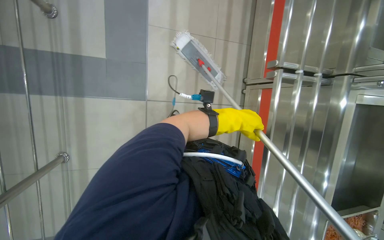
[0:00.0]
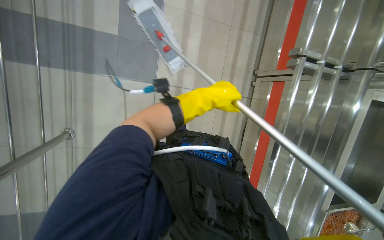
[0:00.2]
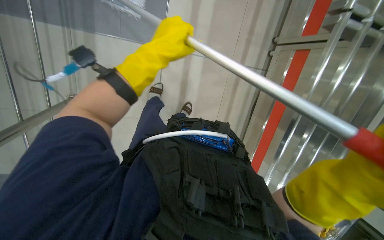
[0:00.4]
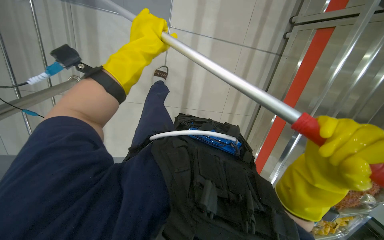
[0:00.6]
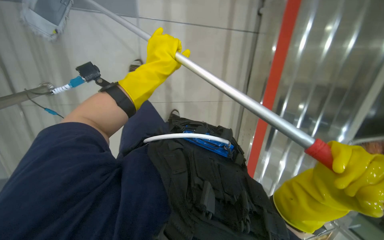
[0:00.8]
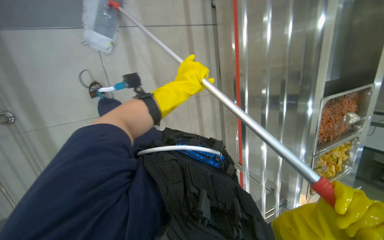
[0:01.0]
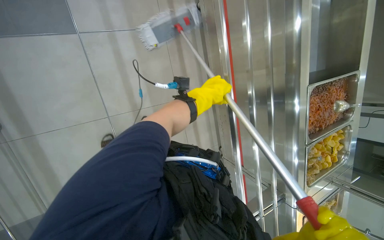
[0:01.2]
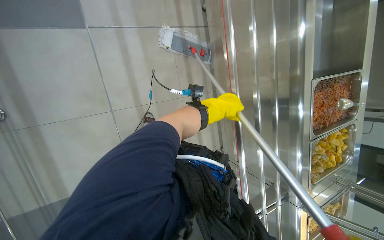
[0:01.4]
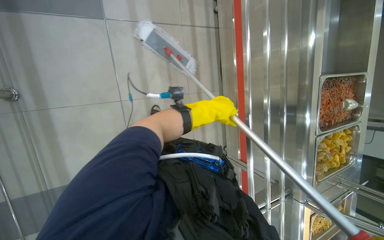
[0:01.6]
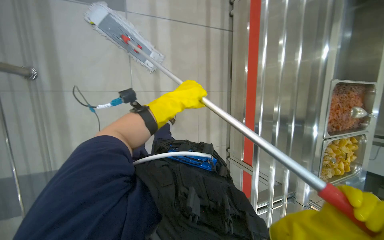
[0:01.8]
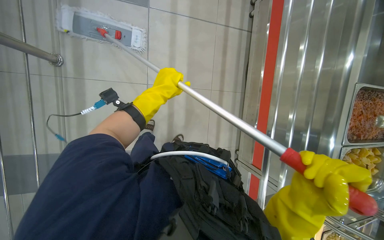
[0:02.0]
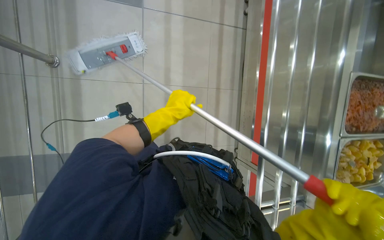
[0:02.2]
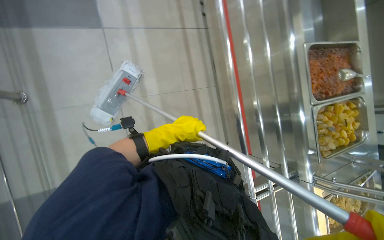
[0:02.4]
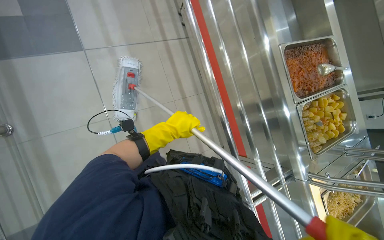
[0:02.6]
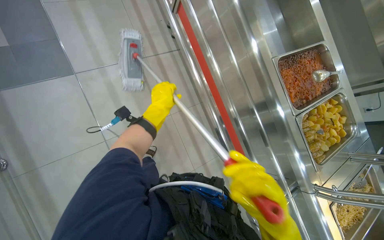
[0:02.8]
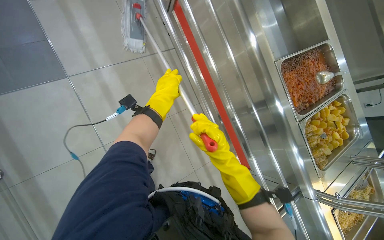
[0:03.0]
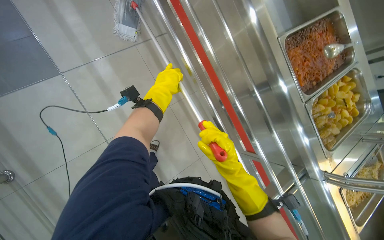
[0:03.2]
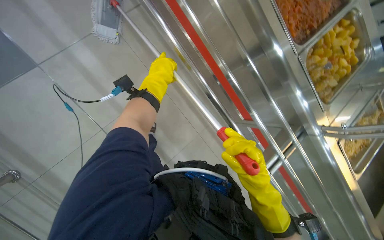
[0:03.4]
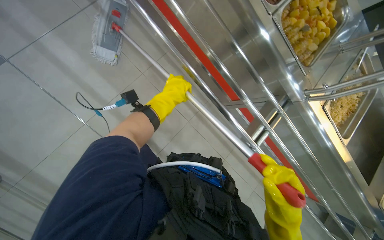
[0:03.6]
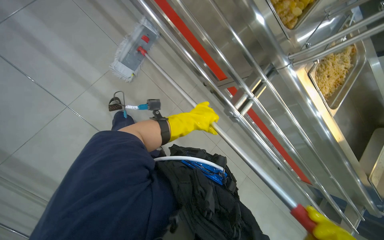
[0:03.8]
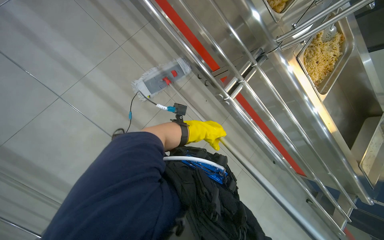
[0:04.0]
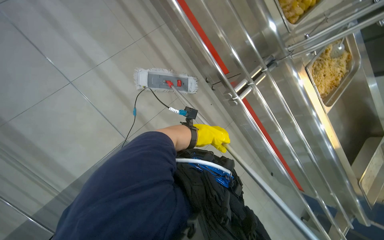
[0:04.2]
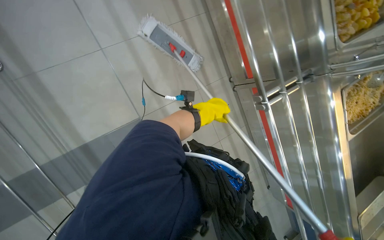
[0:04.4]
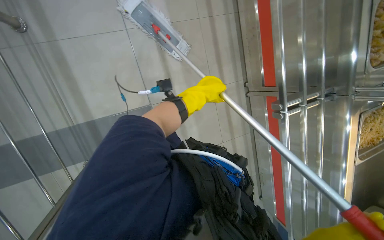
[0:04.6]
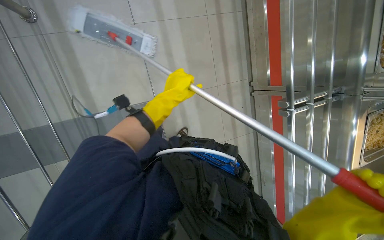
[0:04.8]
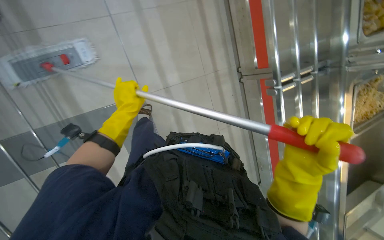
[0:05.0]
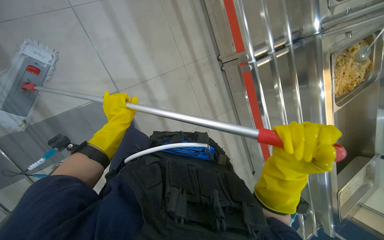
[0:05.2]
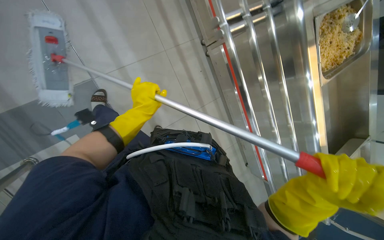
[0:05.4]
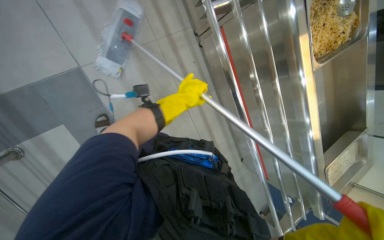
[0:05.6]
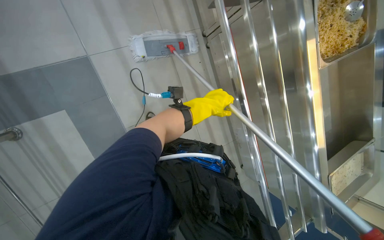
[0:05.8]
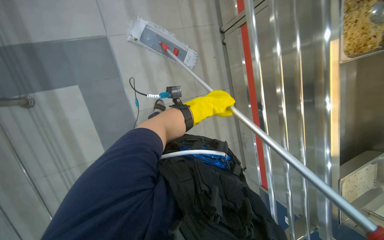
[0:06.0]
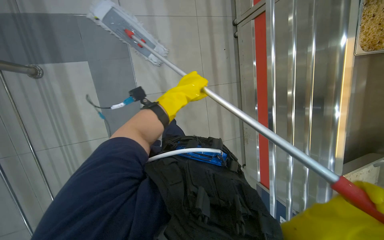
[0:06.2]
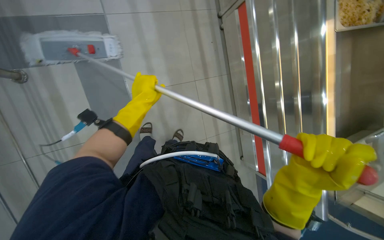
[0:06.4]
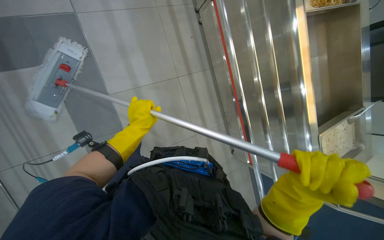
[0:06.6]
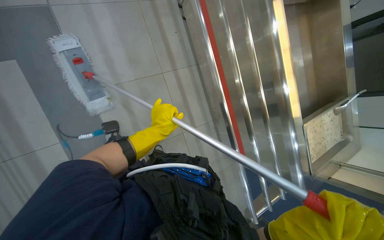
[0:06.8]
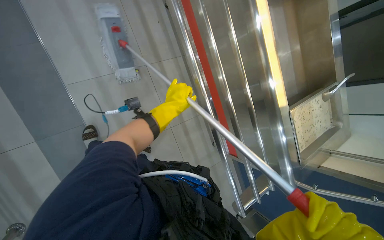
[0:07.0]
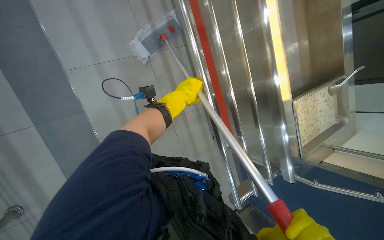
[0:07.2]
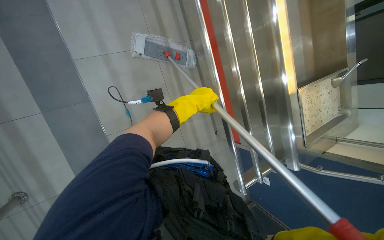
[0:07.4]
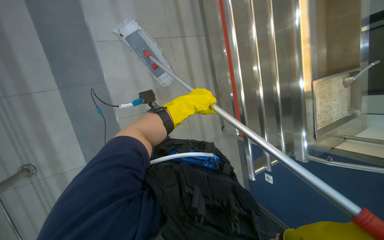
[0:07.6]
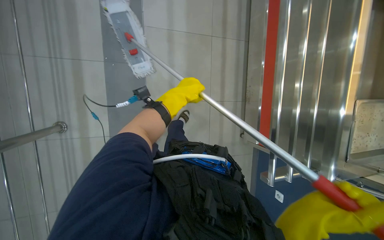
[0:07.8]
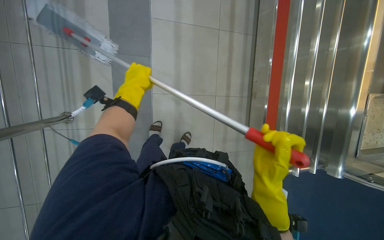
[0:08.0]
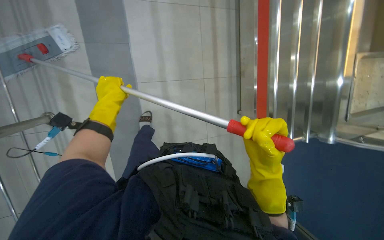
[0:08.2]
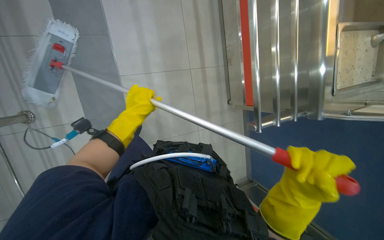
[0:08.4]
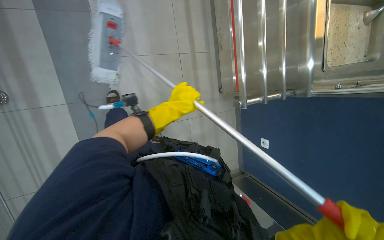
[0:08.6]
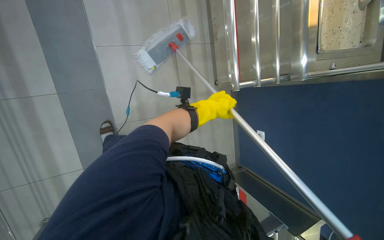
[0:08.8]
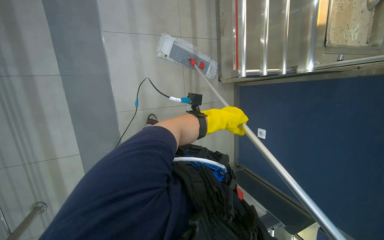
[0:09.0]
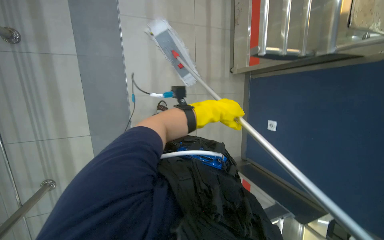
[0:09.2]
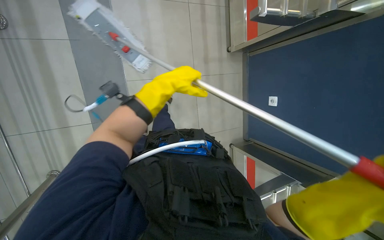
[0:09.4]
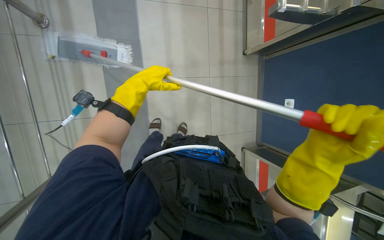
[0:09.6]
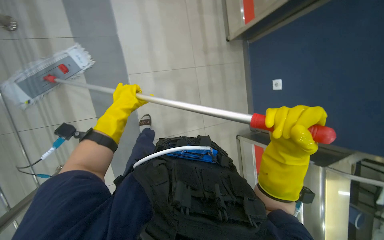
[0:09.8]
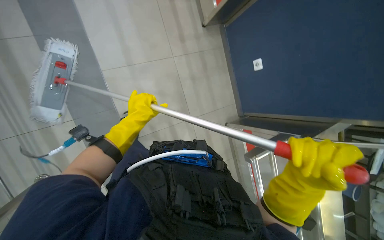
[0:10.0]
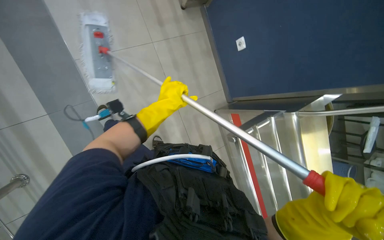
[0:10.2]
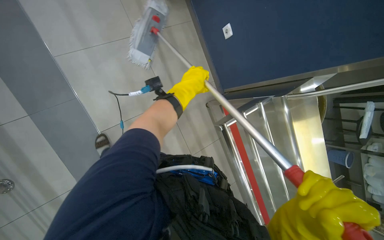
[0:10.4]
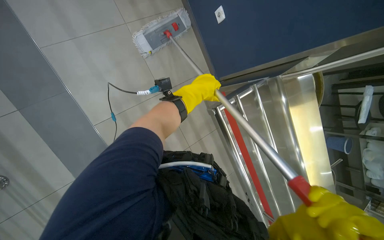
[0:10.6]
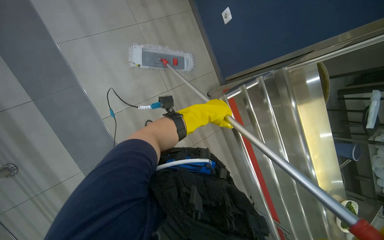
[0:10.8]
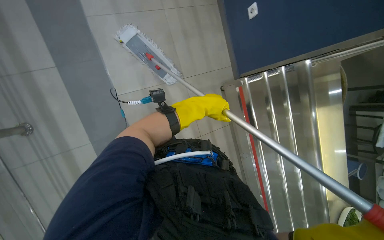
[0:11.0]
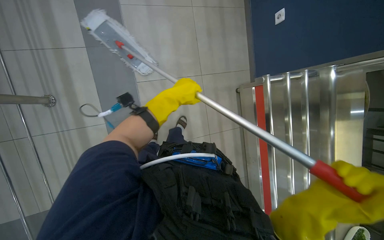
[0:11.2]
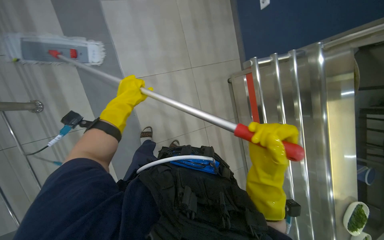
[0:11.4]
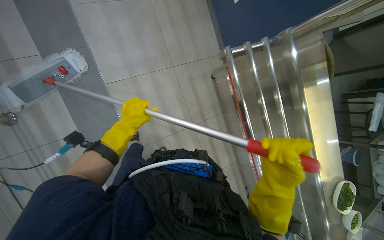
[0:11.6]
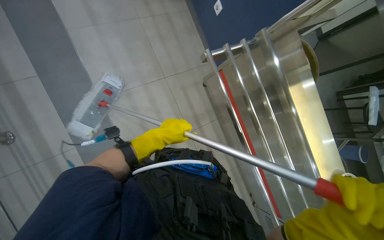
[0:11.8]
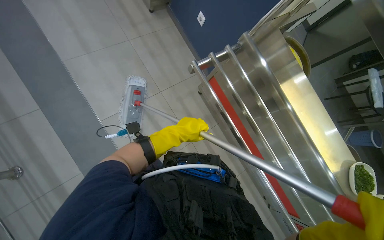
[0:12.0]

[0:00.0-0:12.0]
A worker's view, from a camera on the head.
Job: mopping floor.
The whole recording: Mopping cafeteria floor. The worker mops the cafeteria floor with a mop and bucket.
0:00.0 to 0:01.6: The camera pitches downward, by about 20 degrees. The left hand goes to the left and returns, some 30 cm each way.
0:01.6 to 0:03.0: The left hand travels up the picture by approximately 10 cm.
0:03.0 to 0:04.4: The head travels roughly 40 cm. The view tilts about 15 degrees downward.
0:04.4 to 0:06.0: The view tips downward by roughly 15 degrees. The left hand goes to the left and returns, roughly 30 cm each way.
0:06.0 to 0:07.6: The left hand moves roughly 20 cm to the left and comes back.
0:07.6 to 0:09.0: The view tilts some 15 degrees downward. The left hand heads farther from the camera, covering approximately 10 cm, and reaches some 30 cm to the left, then returns.
0:10.4 to 0:12.0: The left hand goes left and right, some 25 cm each way, reversing 2 times.

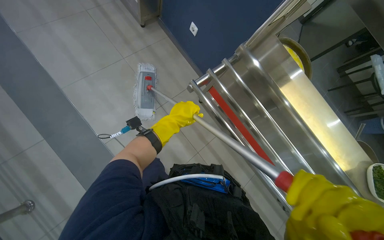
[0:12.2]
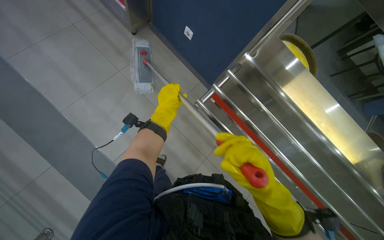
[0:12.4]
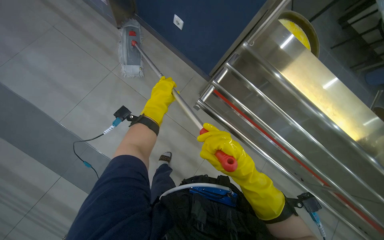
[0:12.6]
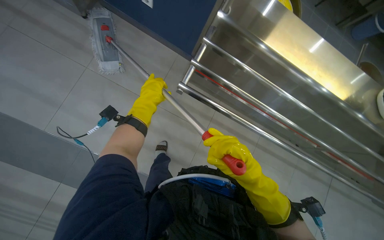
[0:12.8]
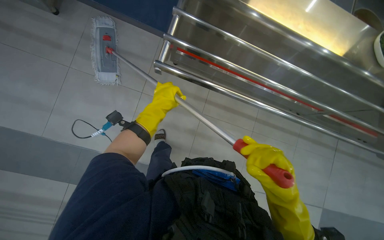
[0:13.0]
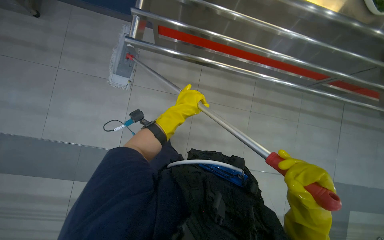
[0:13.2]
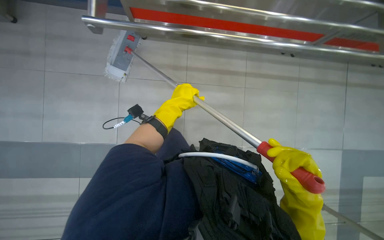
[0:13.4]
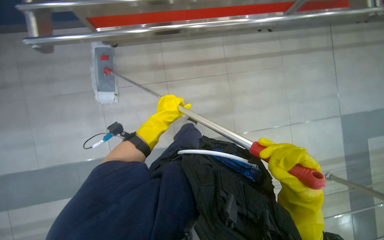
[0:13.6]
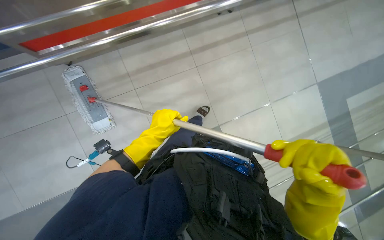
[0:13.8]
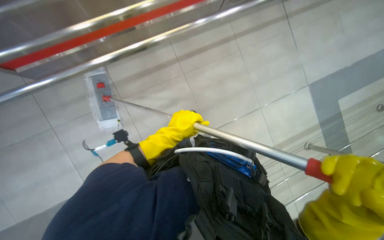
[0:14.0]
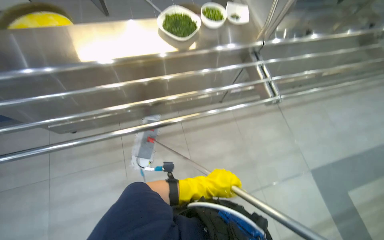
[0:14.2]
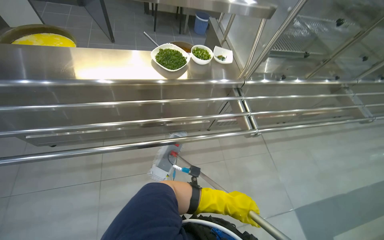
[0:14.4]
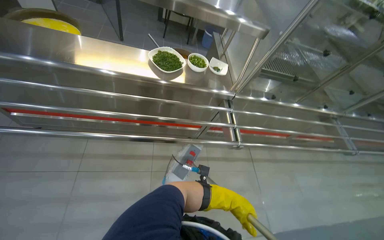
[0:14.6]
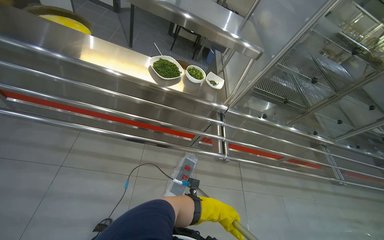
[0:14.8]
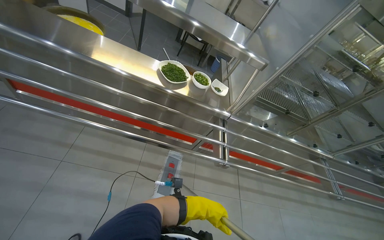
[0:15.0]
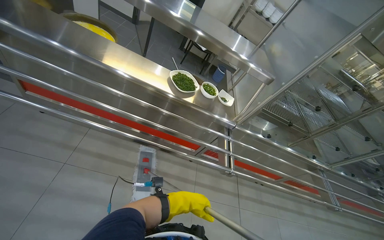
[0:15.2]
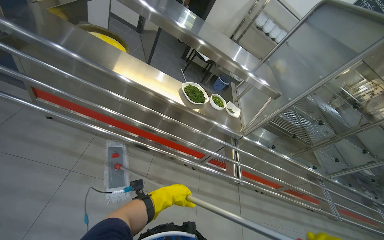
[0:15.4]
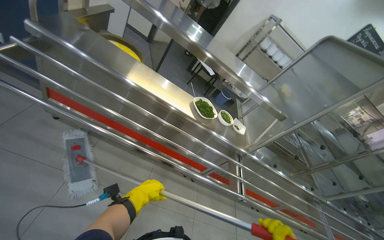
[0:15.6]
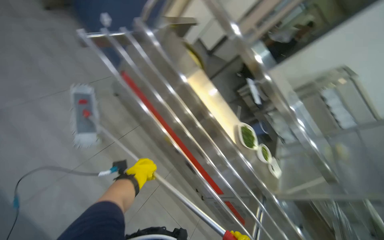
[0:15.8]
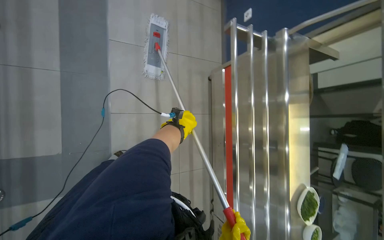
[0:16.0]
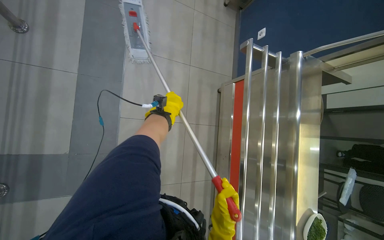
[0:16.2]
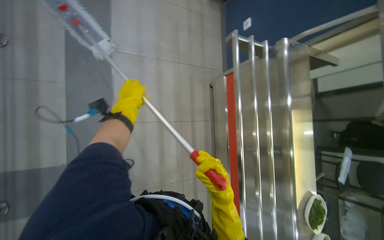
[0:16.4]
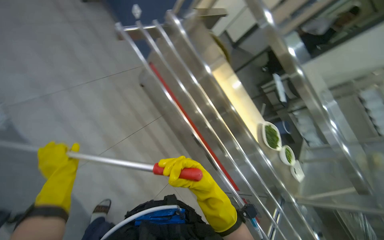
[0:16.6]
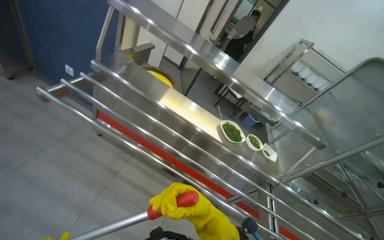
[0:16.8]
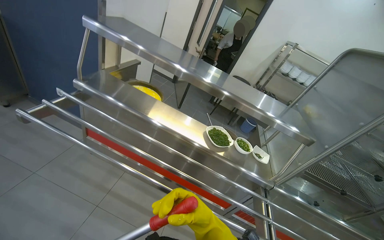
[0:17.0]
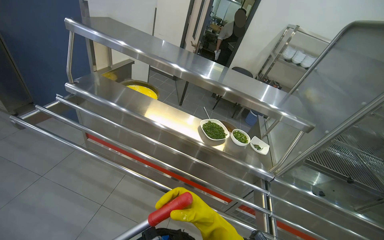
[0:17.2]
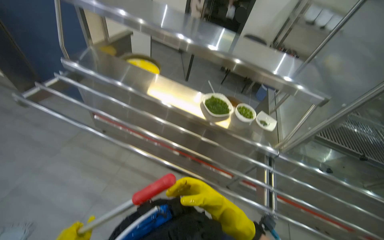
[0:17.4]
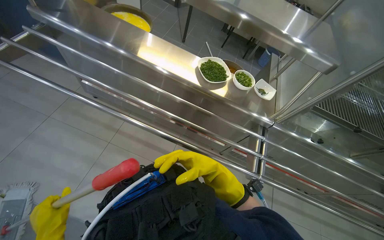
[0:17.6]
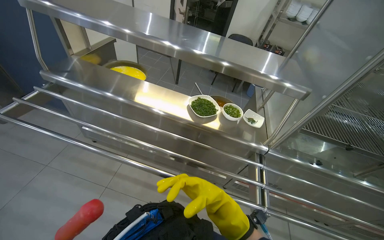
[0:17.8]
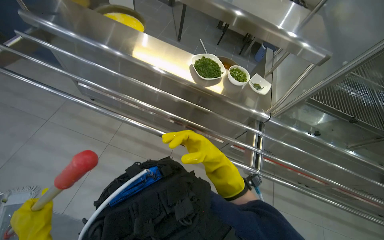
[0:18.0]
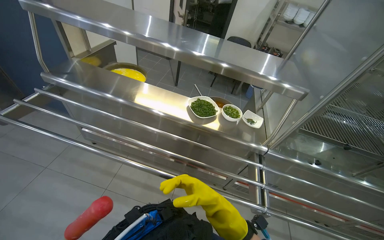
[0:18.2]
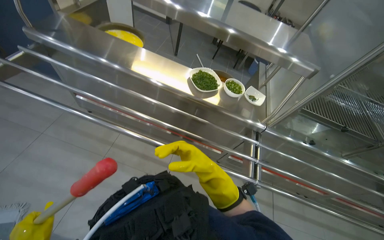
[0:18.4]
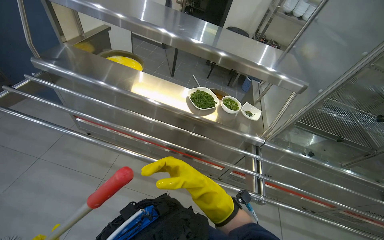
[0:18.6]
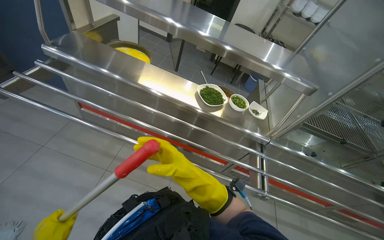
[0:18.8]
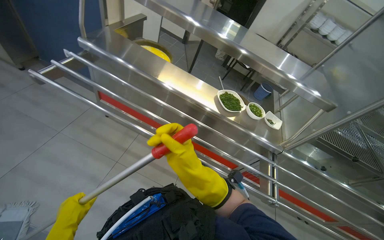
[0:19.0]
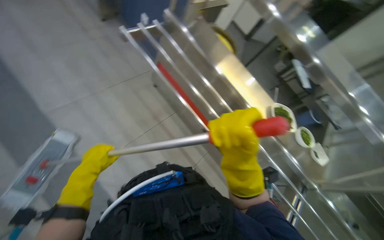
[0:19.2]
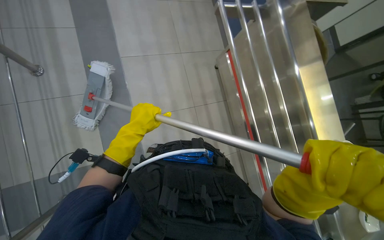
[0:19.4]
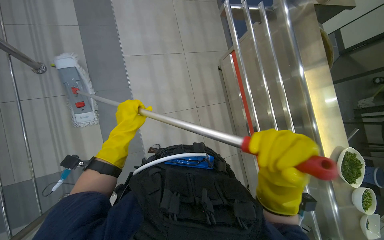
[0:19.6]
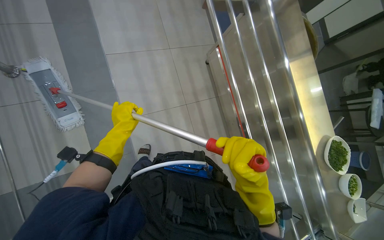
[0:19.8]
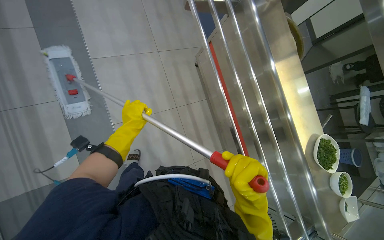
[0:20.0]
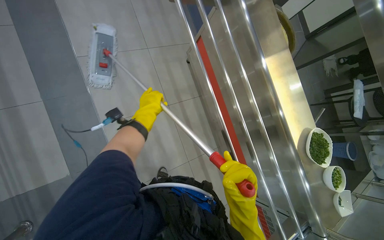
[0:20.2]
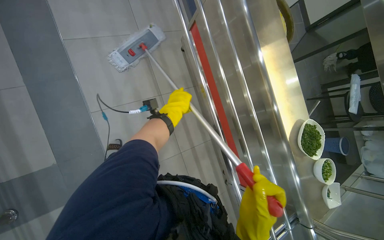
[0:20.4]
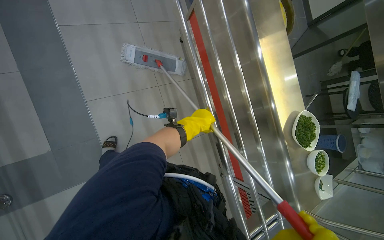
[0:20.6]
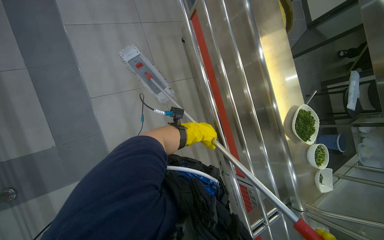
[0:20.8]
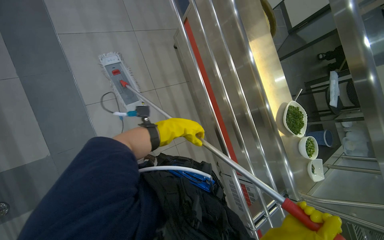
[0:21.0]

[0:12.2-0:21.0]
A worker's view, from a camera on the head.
Job: mopping floor.
The whole recording: Mopping cafeteria floor. The worker mops the cafeteria floor with a mop and bucket.
0:15.2 to 0:16.6: The left hand is displaced to the left by approximately 50 cm.
0:16.6 to 0:18.0: The camera is carried about 50 cm. The scene rotates counterclockwise by approximately 35 degrees.
0:18.0 to 0:19.6: The head rotates about 50 degrees to the left.
